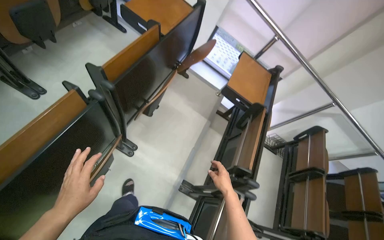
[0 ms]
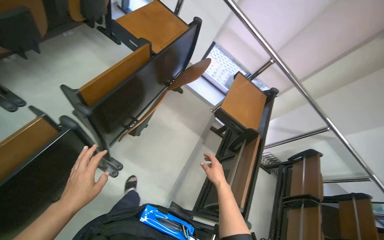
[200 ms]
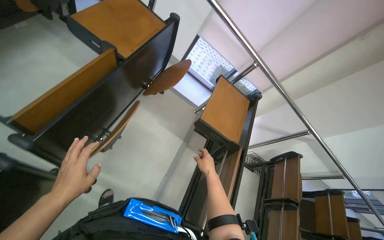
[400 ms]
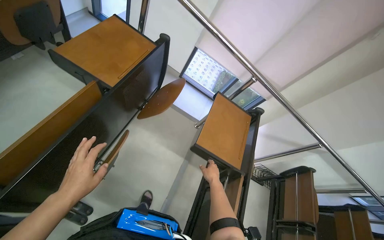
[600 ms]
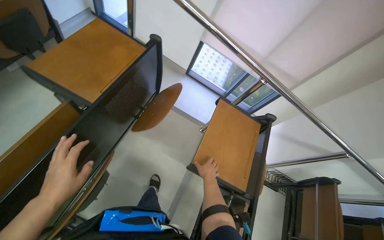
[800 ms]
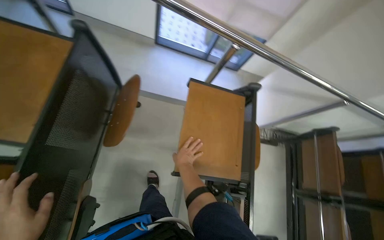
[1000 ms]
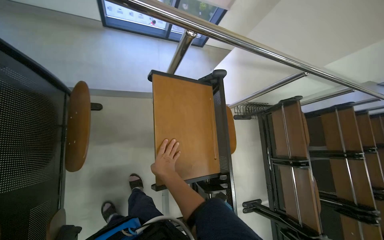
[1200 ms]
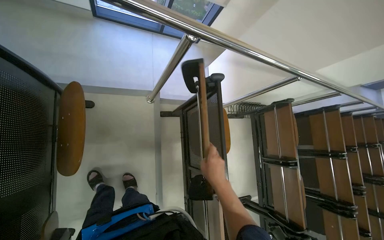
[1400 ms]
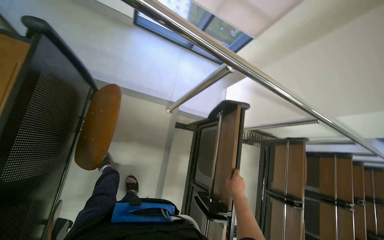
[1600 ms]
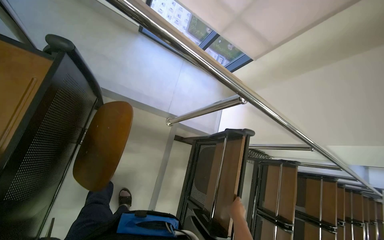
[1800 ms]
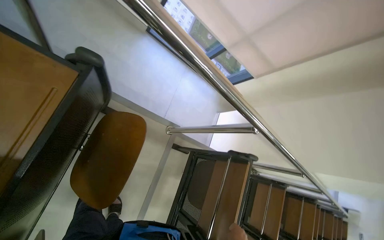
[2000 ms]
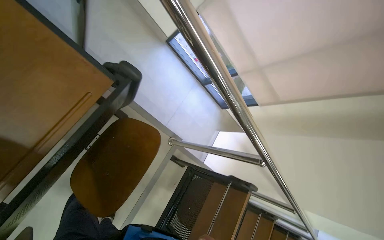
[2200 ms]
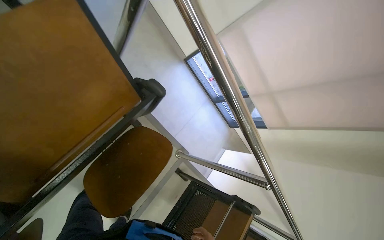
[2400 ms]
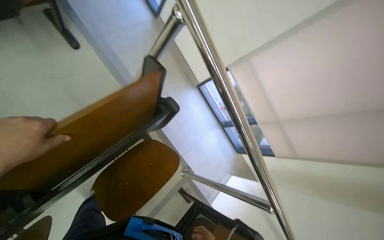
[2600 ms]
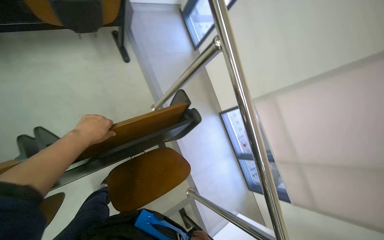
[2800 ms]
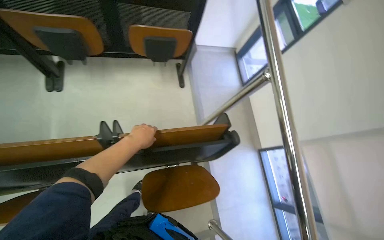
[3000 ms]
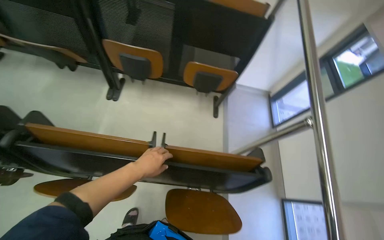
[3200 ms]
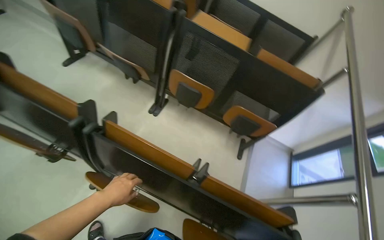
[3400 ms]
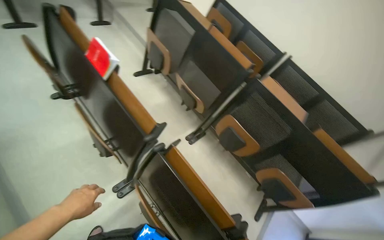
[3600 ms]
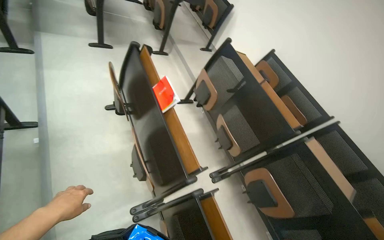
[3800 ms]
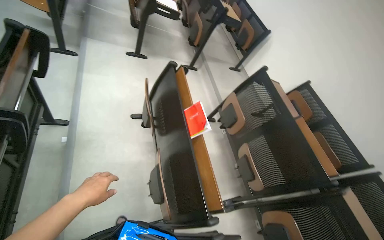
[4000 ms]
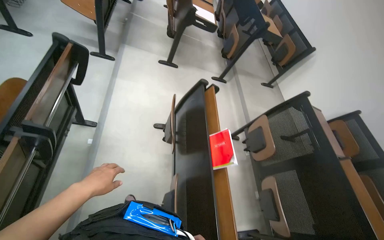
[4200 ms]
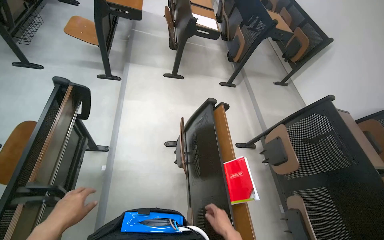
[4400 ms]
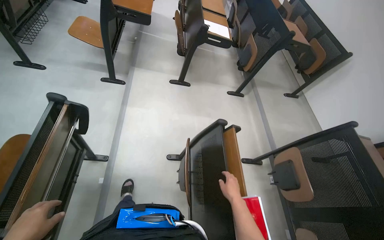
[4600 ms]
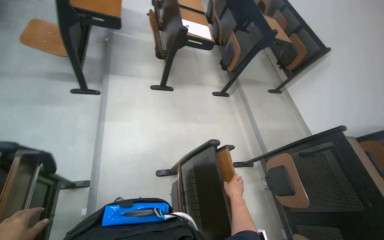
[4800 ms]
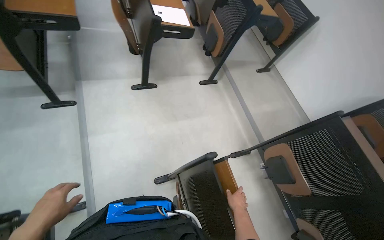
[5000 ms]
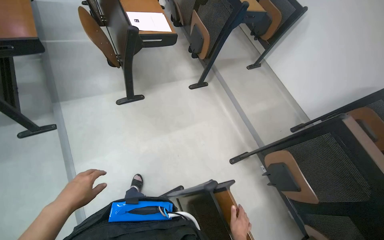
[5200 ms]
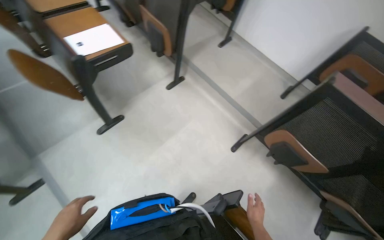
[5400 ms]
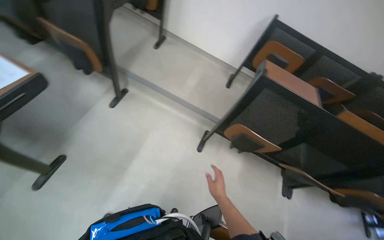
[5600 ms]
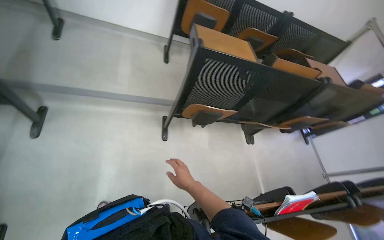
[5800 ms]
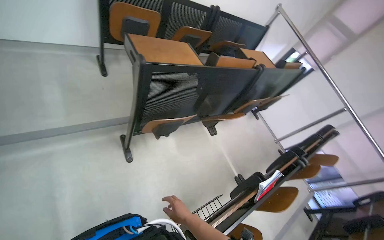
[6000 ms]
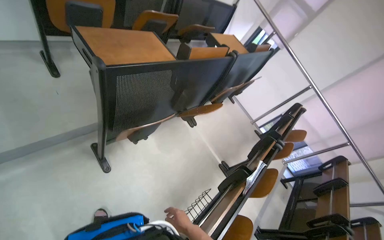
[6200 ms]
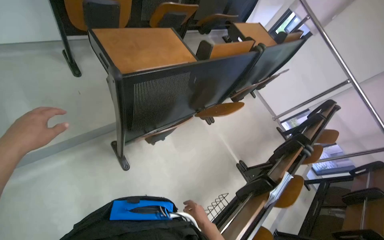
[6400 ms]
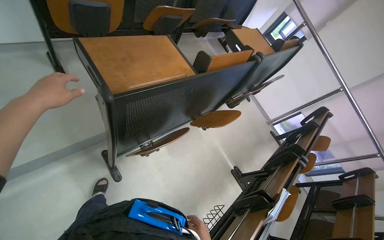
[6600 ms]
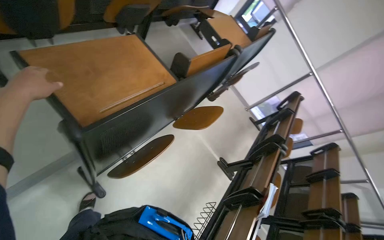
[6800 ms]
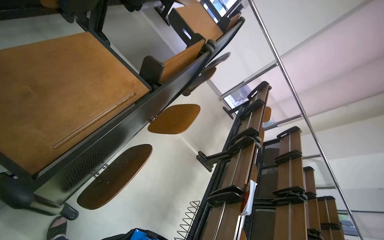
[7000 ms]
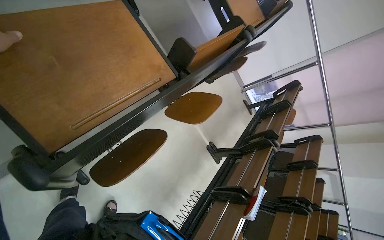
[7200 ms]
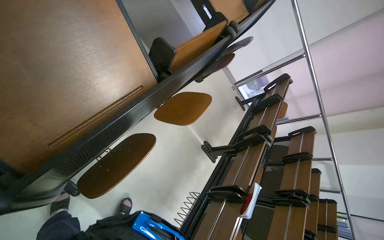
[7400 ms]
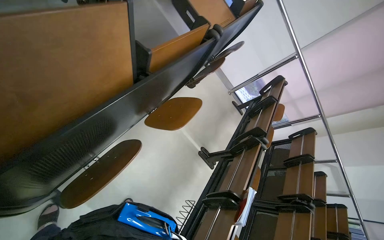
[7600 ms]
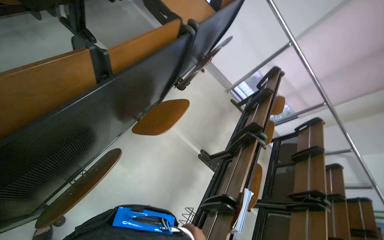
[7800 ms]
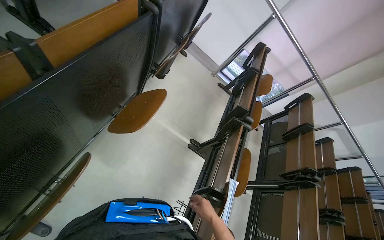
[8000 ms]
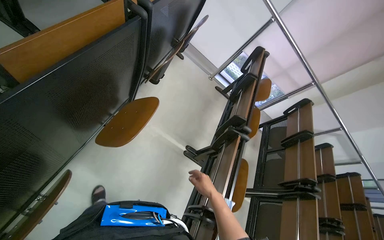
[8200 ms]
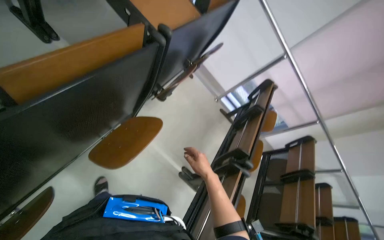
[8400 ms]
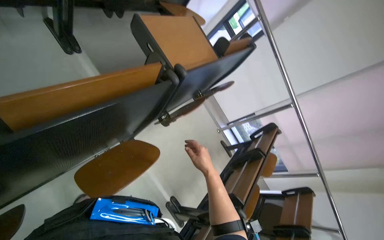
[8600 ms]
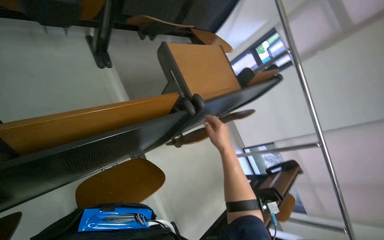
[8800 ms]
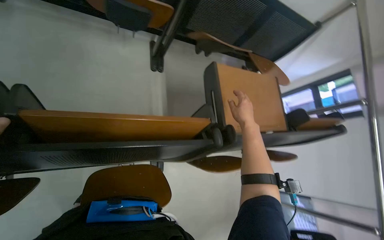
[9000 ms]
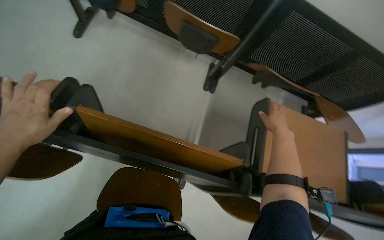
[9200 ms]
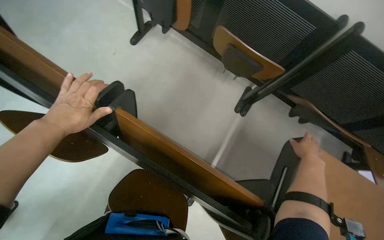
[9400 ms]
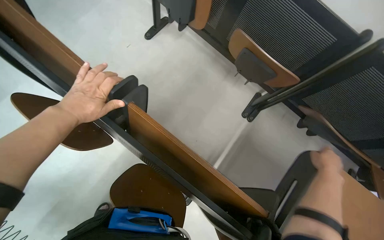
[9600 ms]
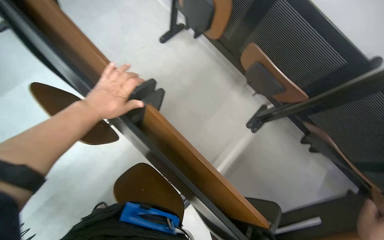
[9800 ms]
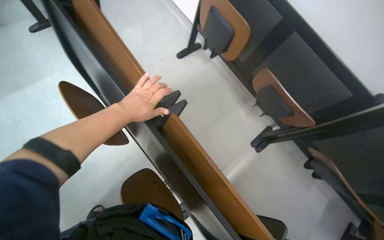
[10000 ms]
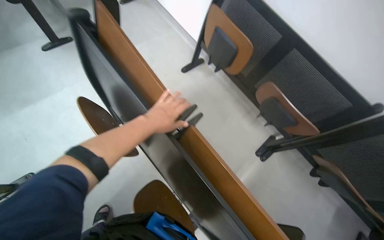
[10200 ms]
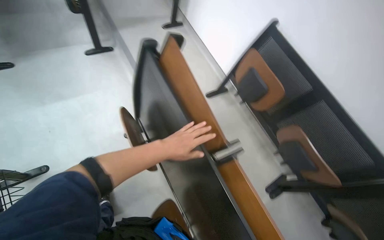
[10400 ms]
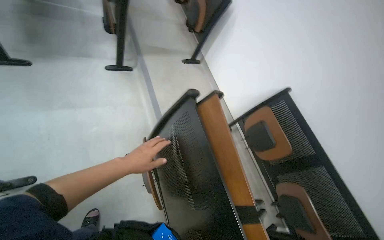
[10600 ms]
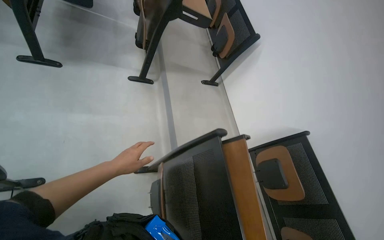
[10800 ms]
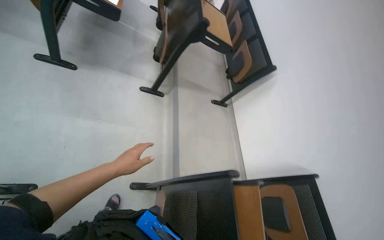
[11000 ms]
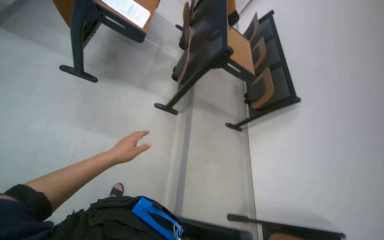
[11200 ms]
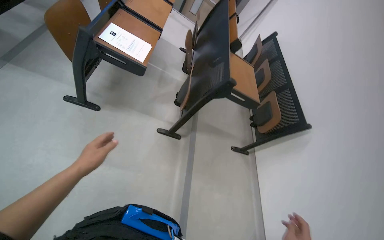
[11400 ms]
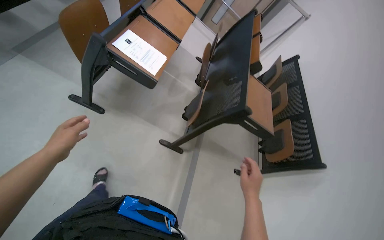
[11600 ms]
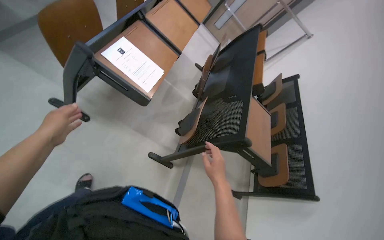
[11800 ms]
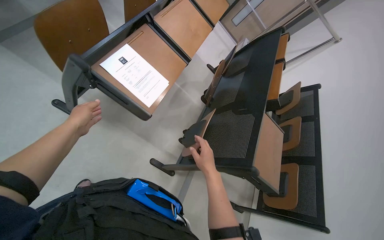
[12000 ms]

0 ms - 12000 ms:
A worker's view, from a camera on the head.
Job: organizing items.
The whole recording: Setting up desks in lecture hall. The worker pulls down foldable desks and places items on them.
0 ms - 1600 ms: The camera travels approximately 1 m. The wearer looks some 15 degrees further downward.
1600 ms - 3000 ms: The wearer's head swings some 60 degrees to the left. The camera pitches upward, by roughly 45 degrees.
3000 ms - 4400 ms: The head travels some 1.5 m. The wearer looks about 90 degrees further to the left. The view tilts about 45 degrees upward.
4400 ms - 6000 ms: The camera is carried approximately 1 m. The head turns to the right by roughly 110 degrees. The camera pitches downward, by about 30 degrees.
6000 ms - 7600 ms: The wearer moves some 70 cm. The head rotates some 20 degrees to the right. The camera pitches downward, by approximately 25 degrees.
7600 ms - 9000 ms: The camera is carried some 60 cm. The wearer looks roughly 40 degrees further to the left. The camera pitches upward, by about 20 degrees.
9000 ms - 10400 ms: The head rotates roughly 65 degrees to the left. The view tilts roughly 30 degrees upward.
10400 ms - 12000 ms: The camera travels about 1.5 m. The view tips upward by approximately 25 degrees. The scene turns about 55 degrees clockwise in the picture.

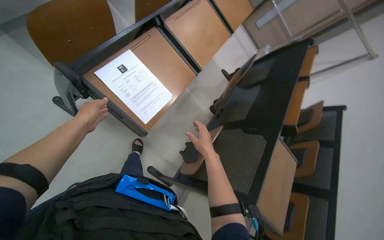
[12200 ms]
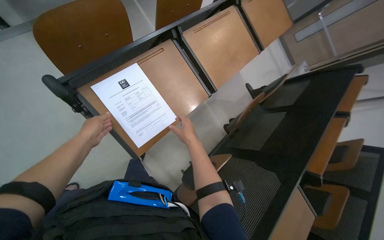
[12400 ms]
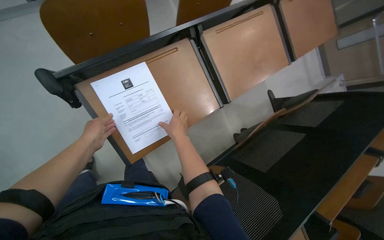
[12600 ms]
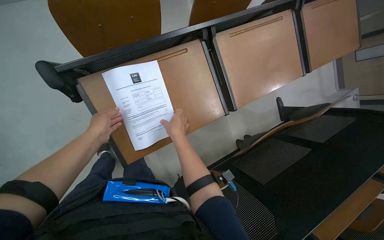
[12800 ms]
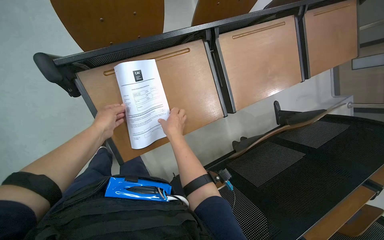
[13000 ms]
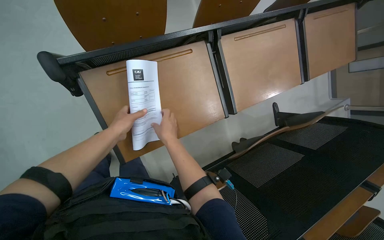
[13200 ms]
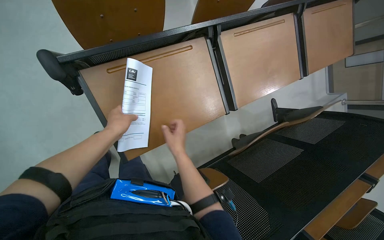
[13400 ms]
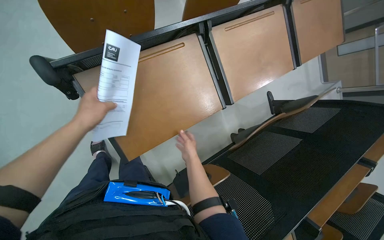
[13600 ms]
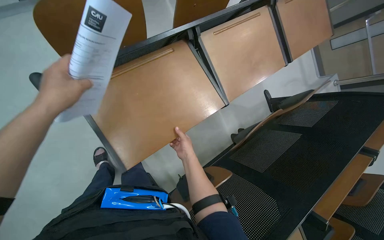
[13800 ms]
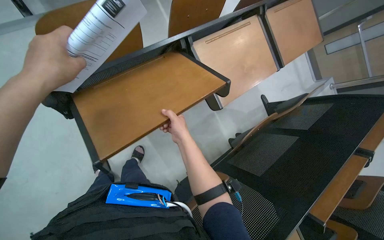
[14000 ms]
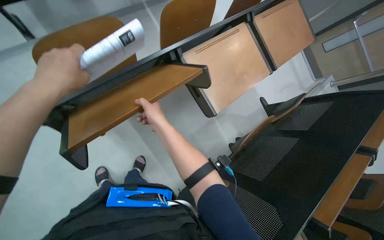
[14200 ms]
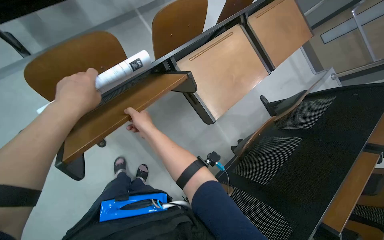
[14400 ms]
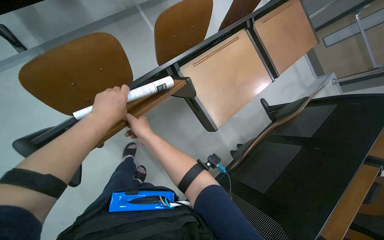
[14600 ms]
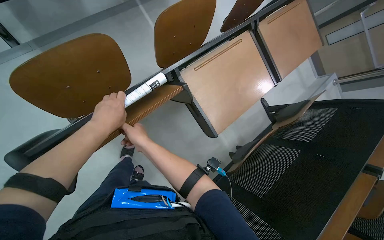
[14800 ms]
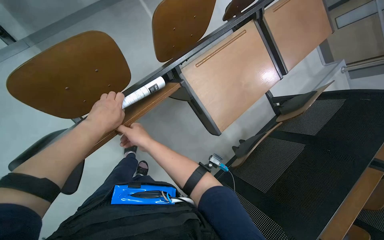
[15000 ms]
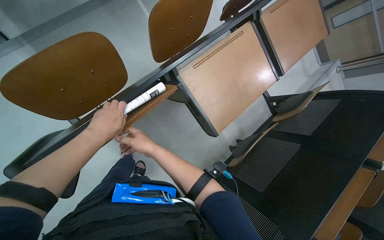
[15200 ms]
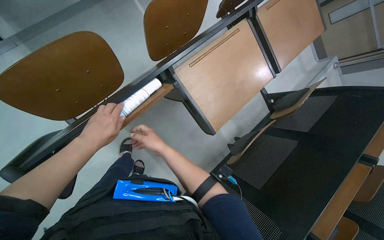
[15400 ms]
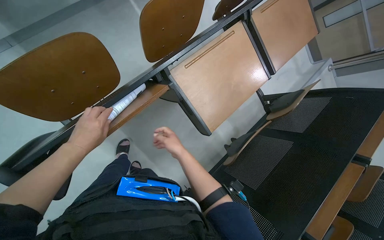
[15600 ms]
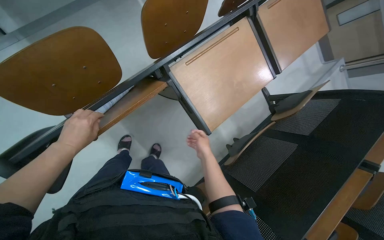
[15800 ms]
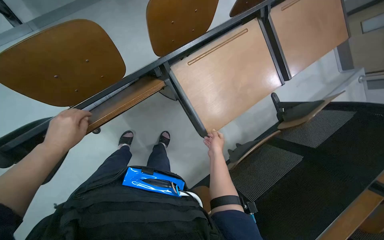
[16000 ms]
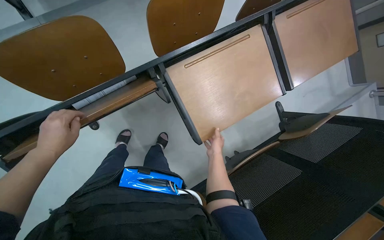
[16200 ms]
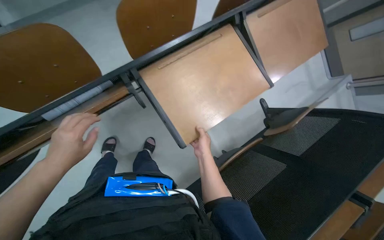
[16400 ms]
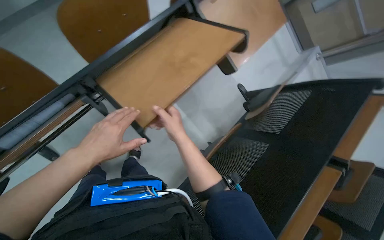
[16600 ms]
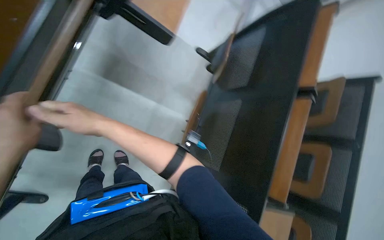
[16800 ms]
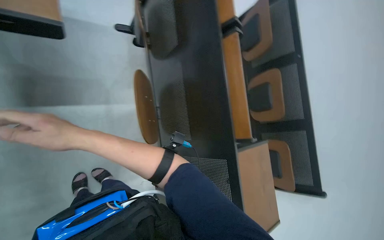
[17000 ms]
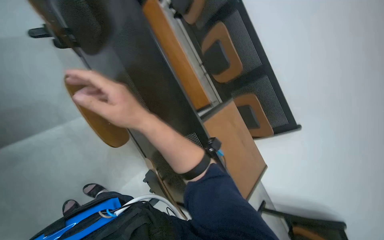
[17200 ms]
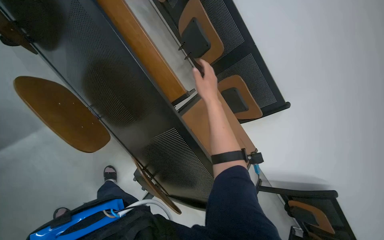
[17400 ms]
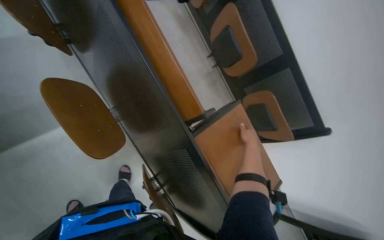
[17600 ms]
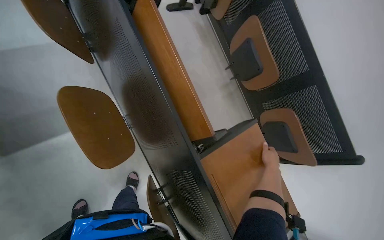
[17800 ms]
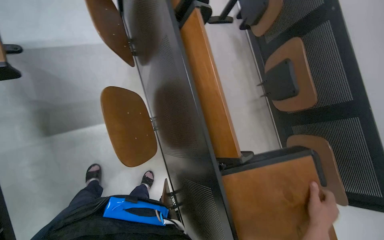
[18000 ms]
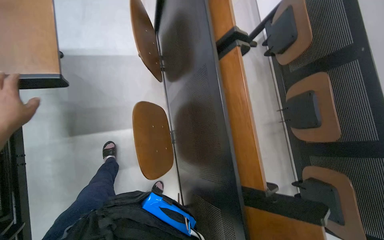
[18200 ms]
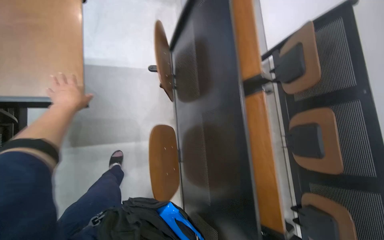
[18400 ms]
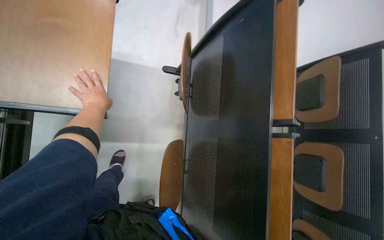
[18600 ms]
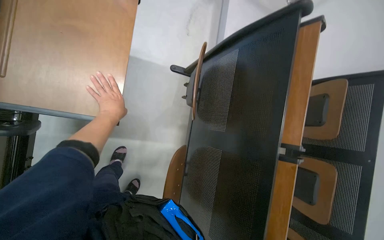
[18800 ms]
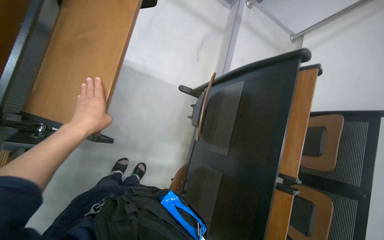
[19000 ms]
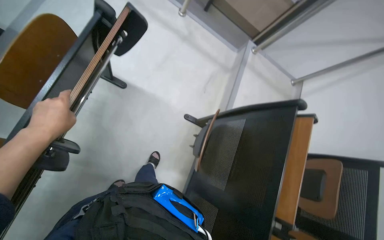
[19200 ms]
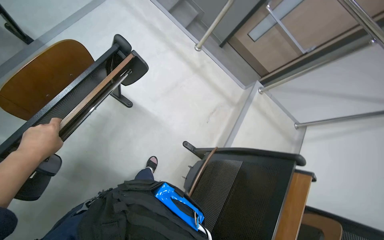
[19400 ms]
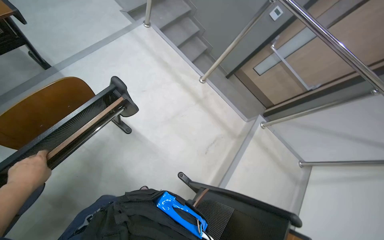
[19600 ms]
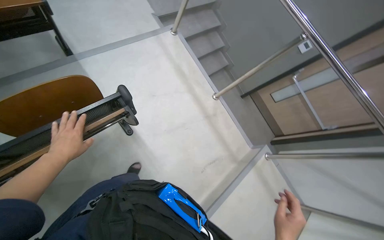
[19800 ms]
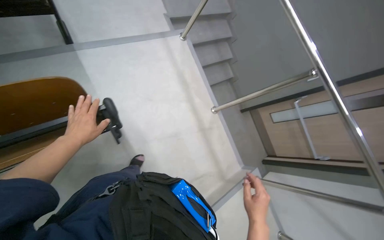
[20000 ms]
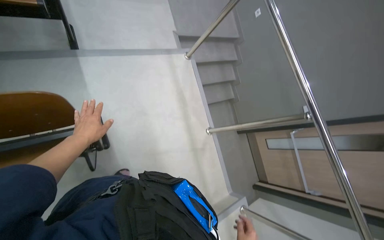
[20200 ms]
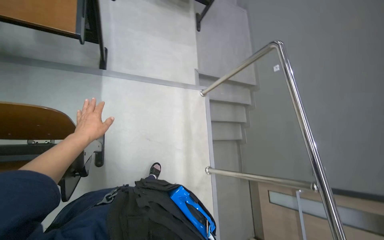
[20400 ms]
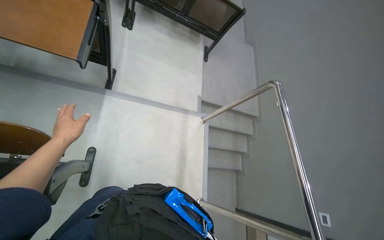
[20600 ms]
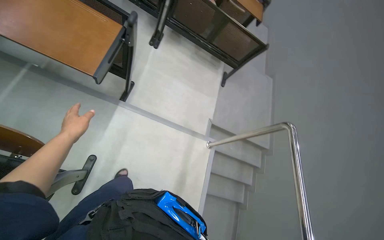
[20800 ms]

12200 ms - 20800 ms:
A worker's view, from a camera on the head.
Job: organizing items.
The whole recording: Setting up desks in lecture hall. The worker pulls down foldable desks and places items on them.
12200 ms - 13600 ms: The head rotates some 25 degrees to the left.
13600 ms - 15000 ms: The left hand travels nearer to the camera and back again, some 20 cm each way. Meanwhile the right hand heads up the picture and to the left, covering some 30 cm.
15000 ms - 16600 ms: The right hand travels to the right by approximately 40 cm.
16600 ms - 18000 ms: The wearer moves approximately 50 cm. The view tips downward by approximately 25 degrees. The scene rotates counterclockwise by roughly 60 degrees.
18000 ms - 19400 ms: The camera is carried some 70 cm. The view tips upward by some 25 degrees. The scene rotates clockwise by about 45 degrees.
19400 ms - 20800 ms: The head travels about 70 cm. The view tips upward by approximately 40 degrees. The scene turns roughly 65 degrees clockwise in the picture.
